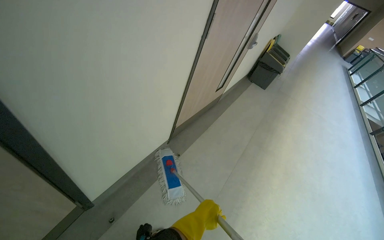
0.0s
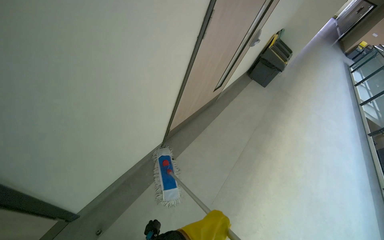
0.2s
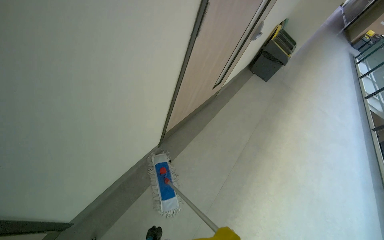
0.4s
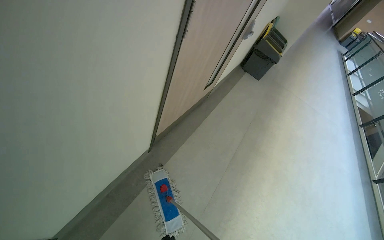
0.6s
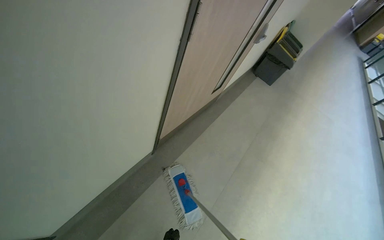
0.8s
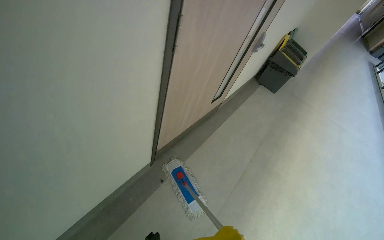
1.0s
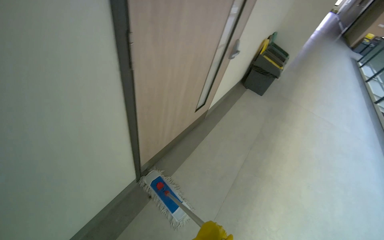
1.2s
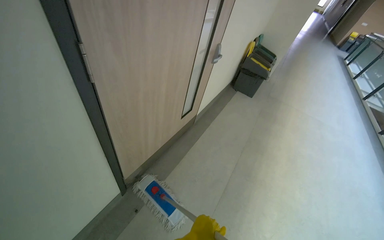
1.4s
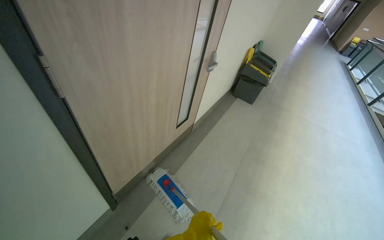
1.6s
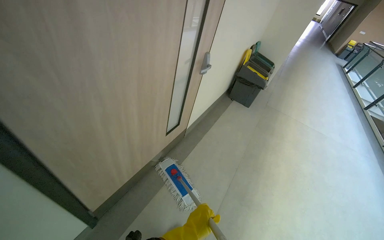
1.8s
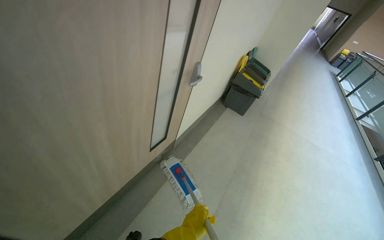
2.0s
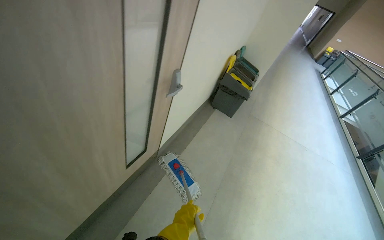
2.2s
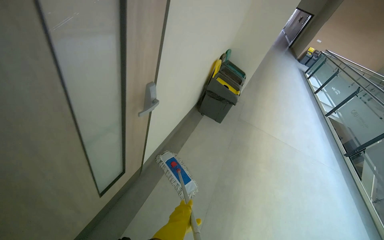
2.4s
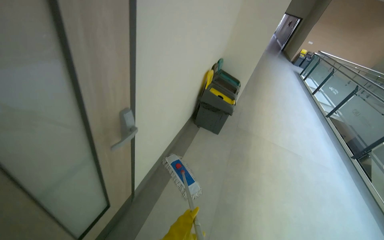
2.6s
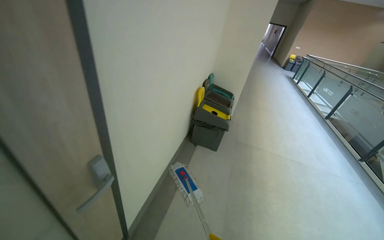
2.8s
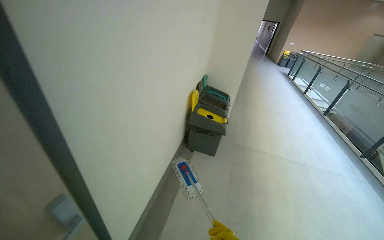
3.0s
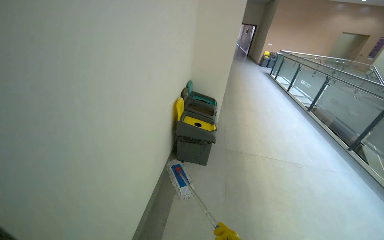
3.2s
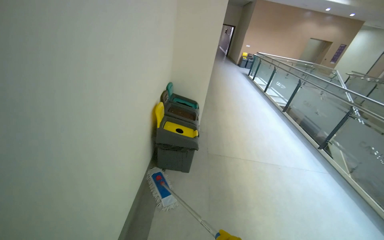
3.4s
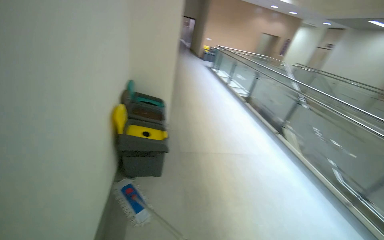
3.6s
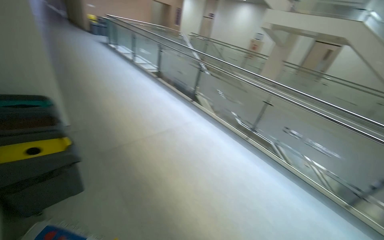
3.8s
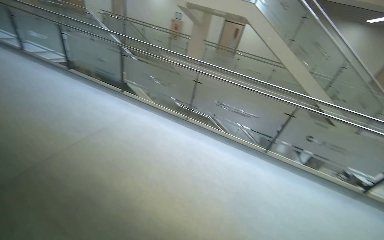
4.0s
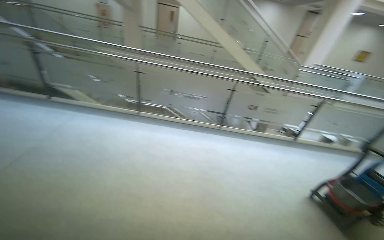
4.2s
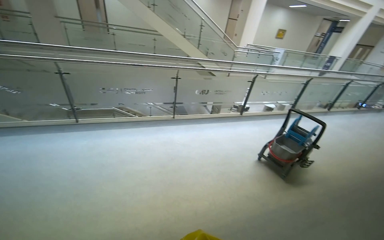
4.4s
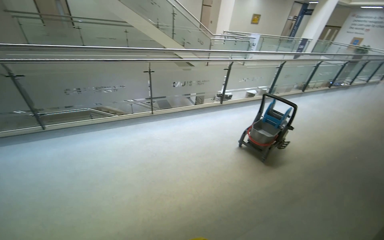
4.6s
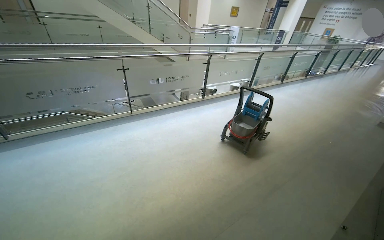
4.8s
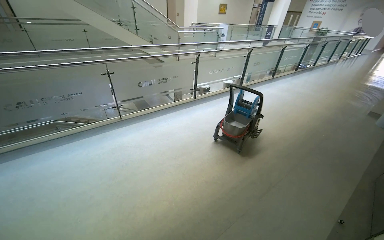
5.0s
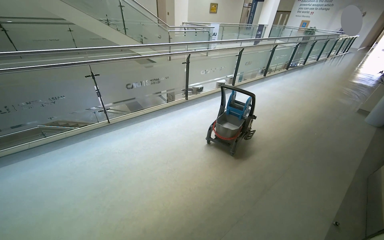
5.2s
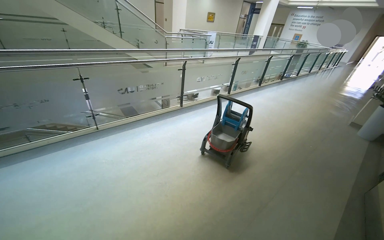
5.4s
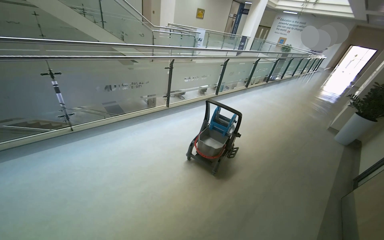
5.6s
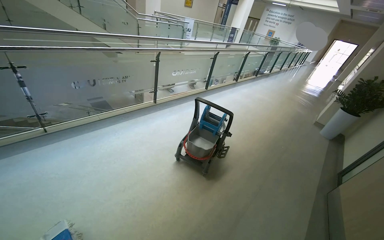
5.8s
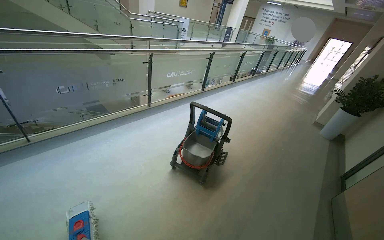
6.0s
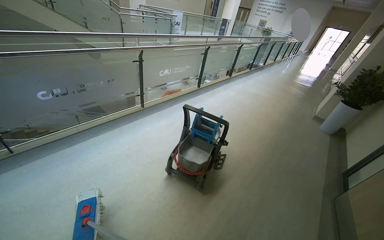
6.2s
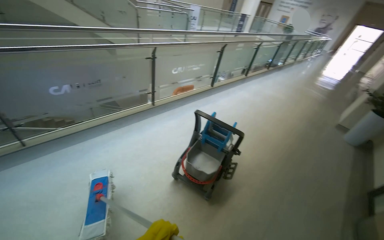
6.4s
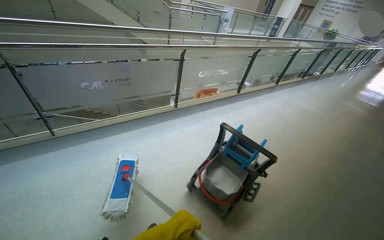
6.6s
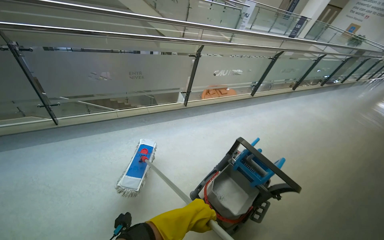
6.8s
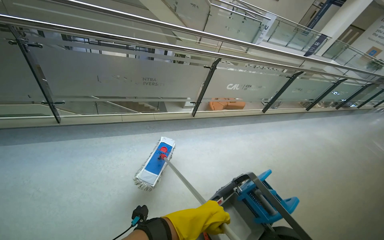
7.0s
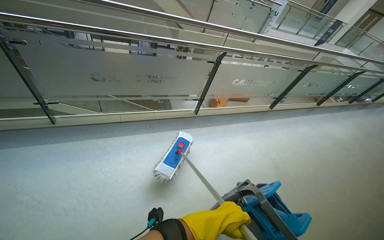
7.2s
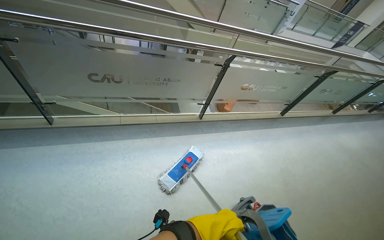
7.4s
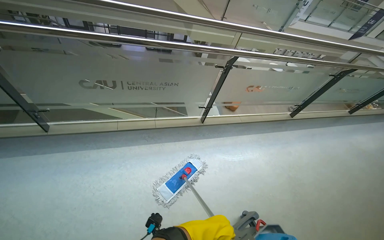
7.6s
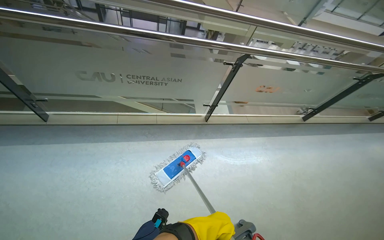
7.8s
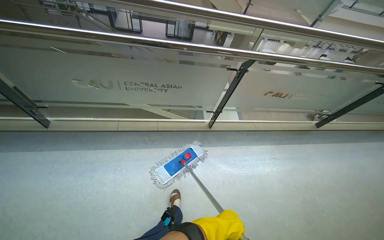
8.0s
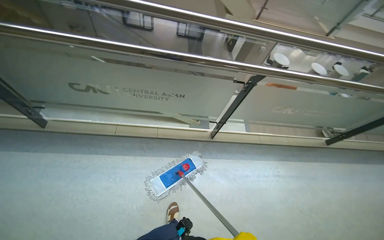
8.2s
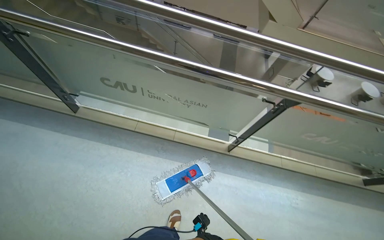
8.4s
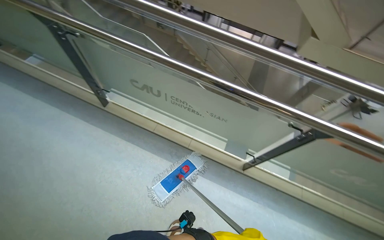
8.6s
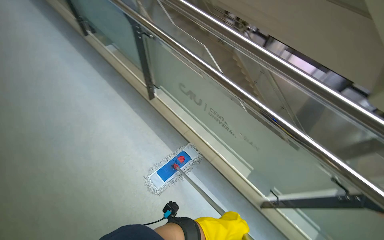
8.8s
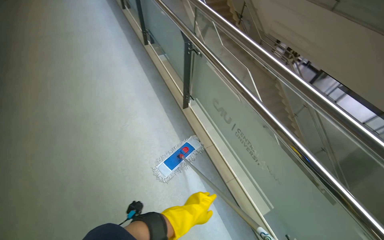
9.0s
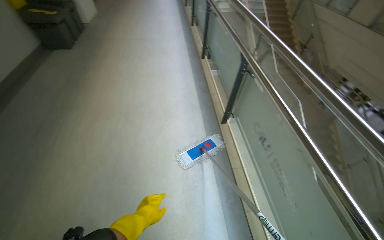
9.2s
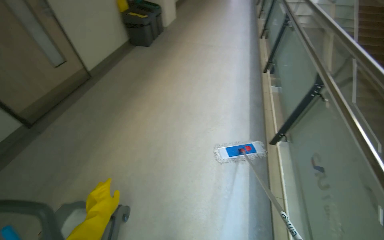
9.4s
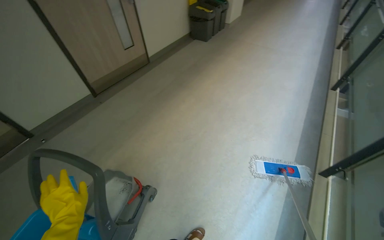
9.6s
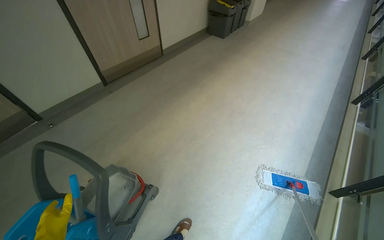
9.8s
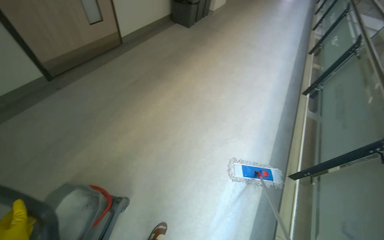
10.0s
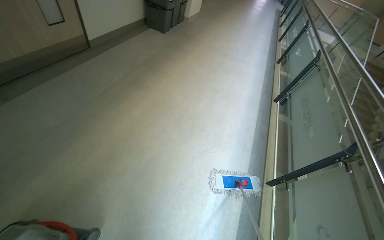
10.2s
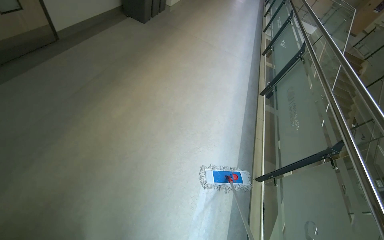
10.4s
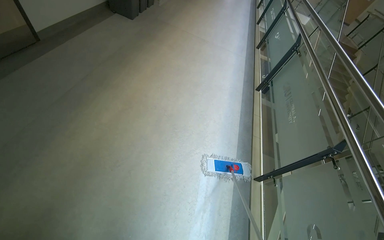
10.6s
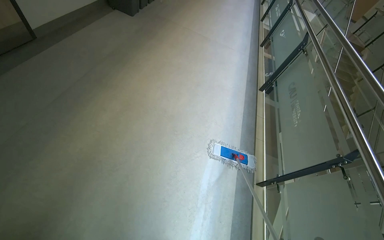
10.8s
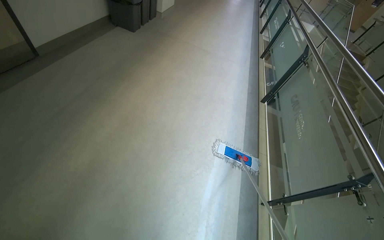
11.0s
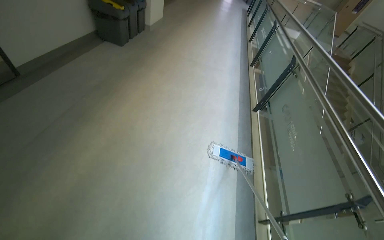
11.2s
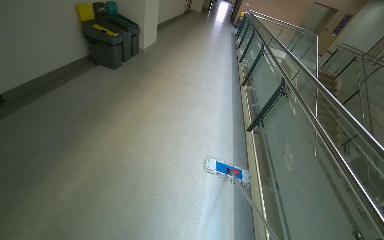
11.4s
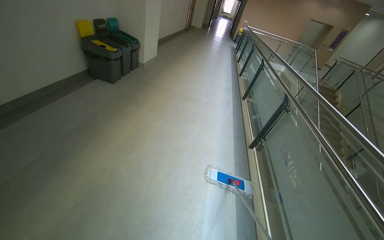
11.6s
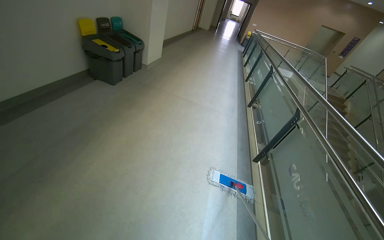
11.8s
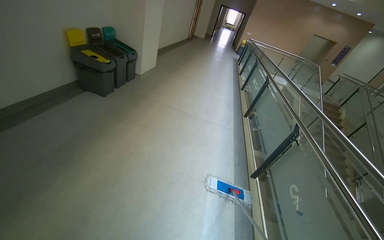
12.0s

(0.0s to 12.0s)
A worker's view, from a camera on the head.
Job: mopping floor.
The whole recording: Mopping hallway floor. The worker mops the hallway floor, periodically wringing out the mop head in the bucket.
0.0s - 1.6s: The wearer moves approximately 80 cm.
1.6s - 3.0s: The head travels approximately 1 m. The head turns to the right by about 15 degrees.
3.0s - 4.4s: The head turns to the right by about 120 degrees. The view tilts about 25 degrees downward.
4.4s - 6.0s: The camera travels some 1 m. The head turns to the right by about 30 degrees.
6.0s - 7.6s: The head travels some 1 m. The head turns to the left by about 30 degrees.
7.6s - 9.0s: The wearer moves approximately 50 cm. The head turns to the left by some 75 degrees.
9.0s - 10.4s: The head rotates roughly 50 degrees to the left.
10.4s - 12.0s: The wearer moves approximately 1 m. The view tips upward by some 15 degrees.

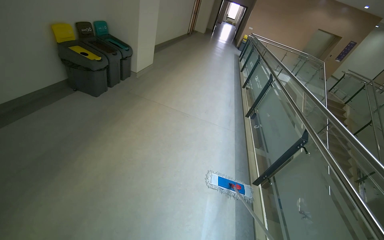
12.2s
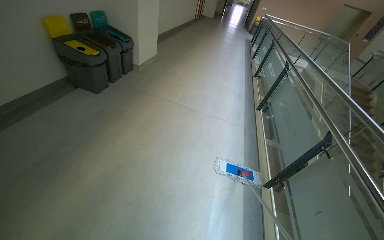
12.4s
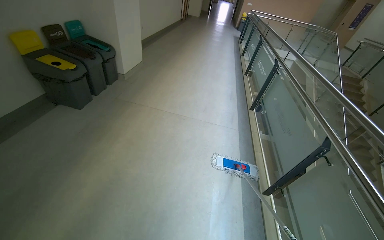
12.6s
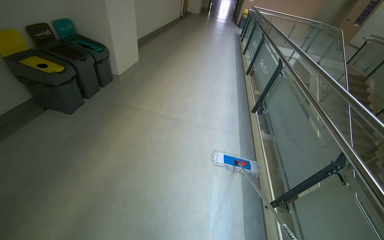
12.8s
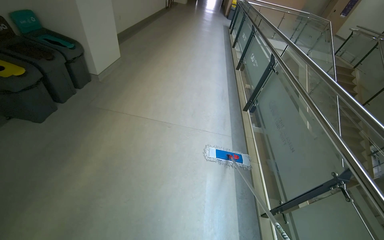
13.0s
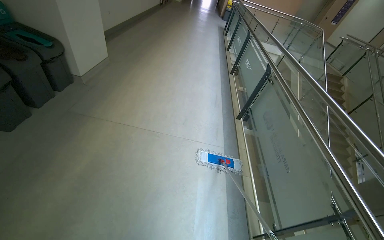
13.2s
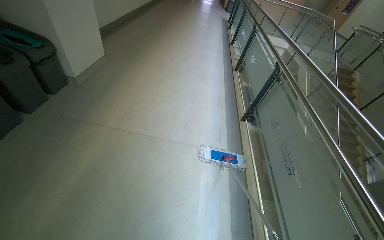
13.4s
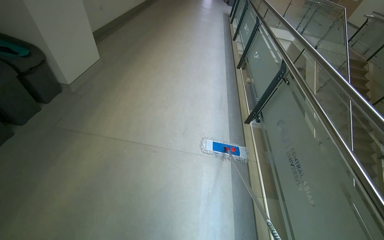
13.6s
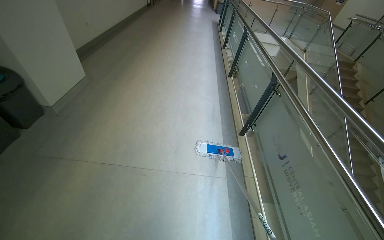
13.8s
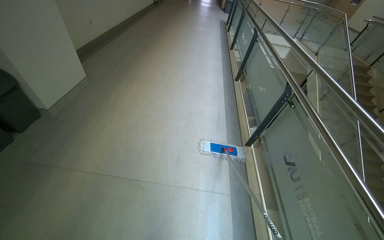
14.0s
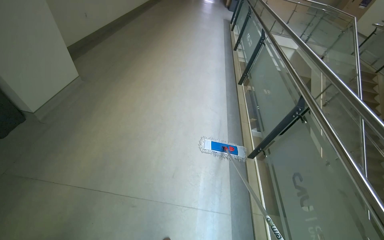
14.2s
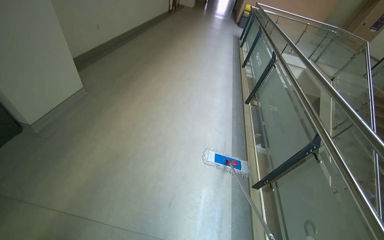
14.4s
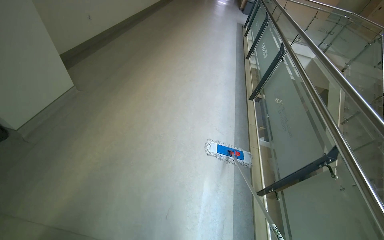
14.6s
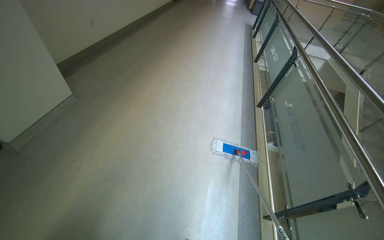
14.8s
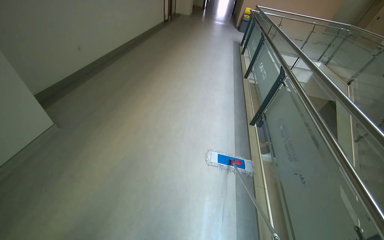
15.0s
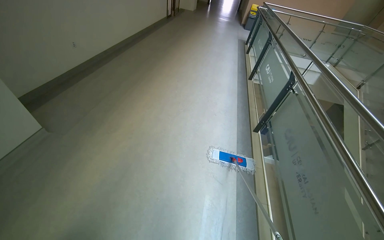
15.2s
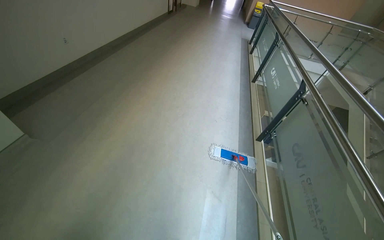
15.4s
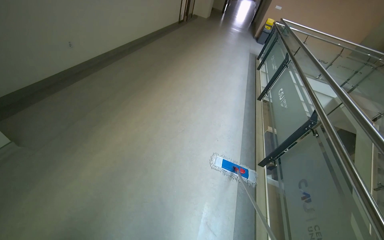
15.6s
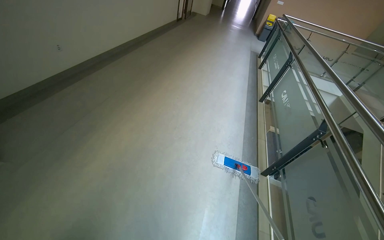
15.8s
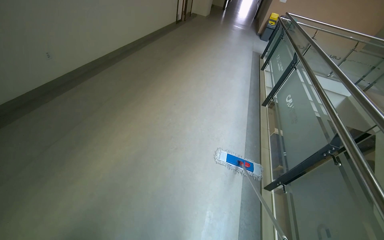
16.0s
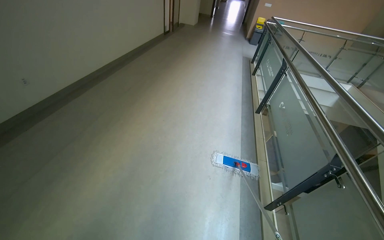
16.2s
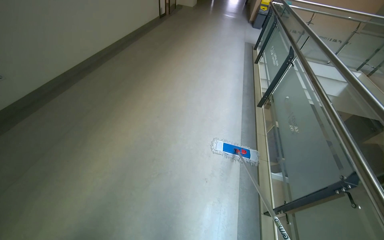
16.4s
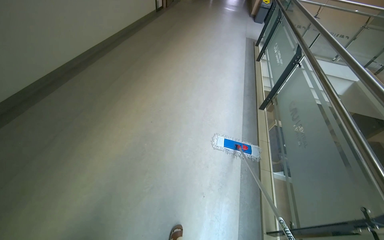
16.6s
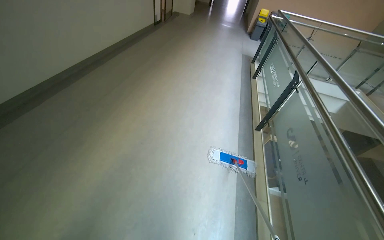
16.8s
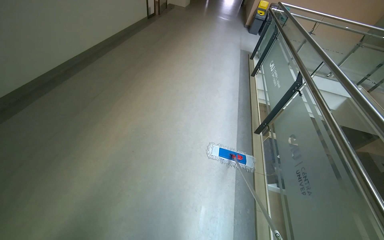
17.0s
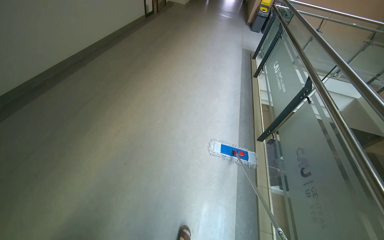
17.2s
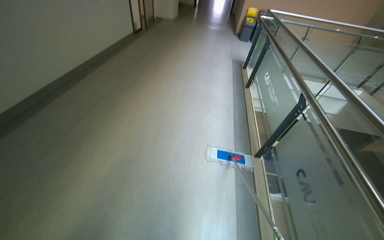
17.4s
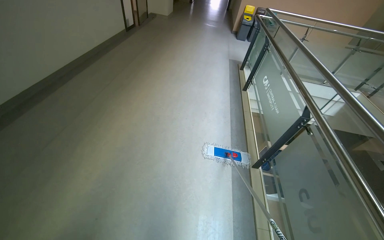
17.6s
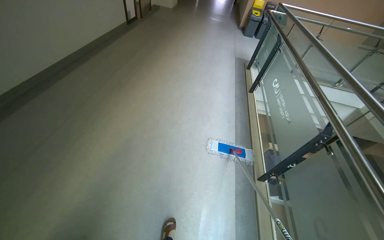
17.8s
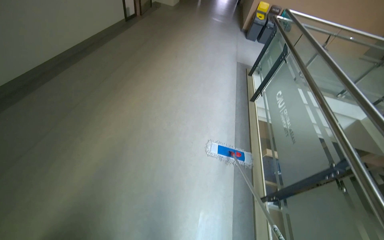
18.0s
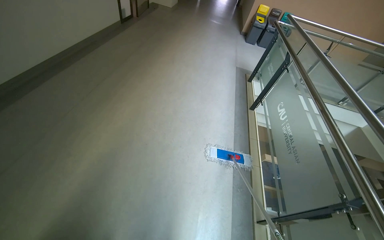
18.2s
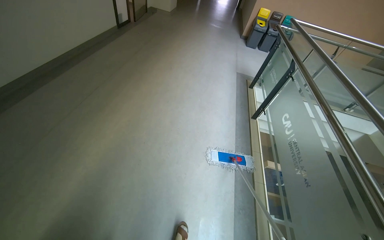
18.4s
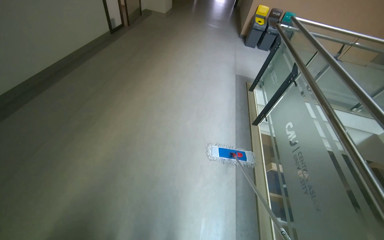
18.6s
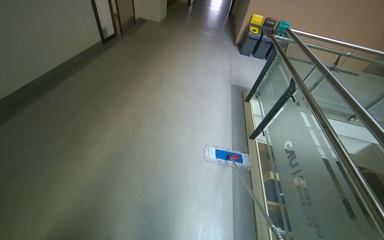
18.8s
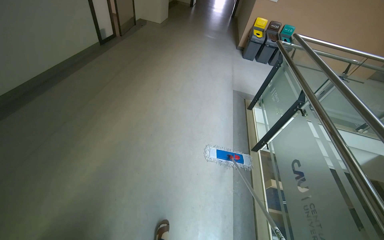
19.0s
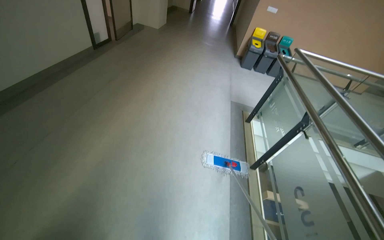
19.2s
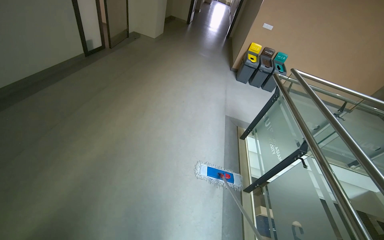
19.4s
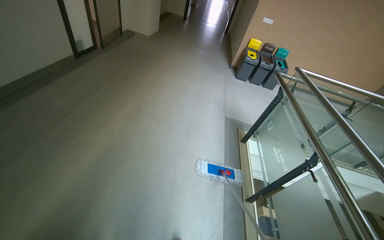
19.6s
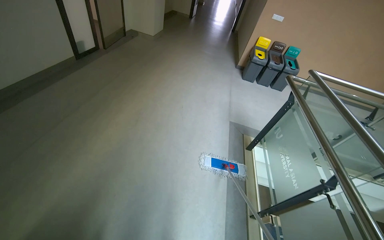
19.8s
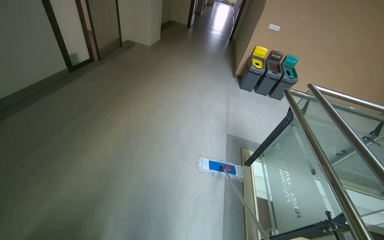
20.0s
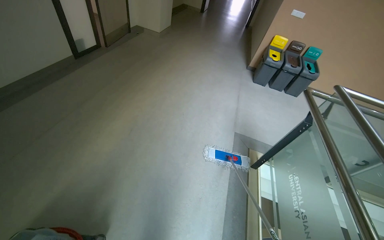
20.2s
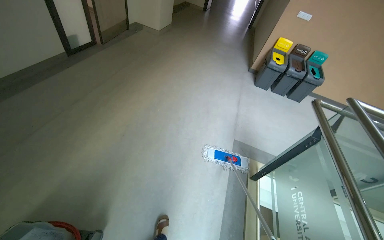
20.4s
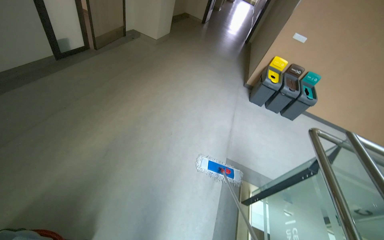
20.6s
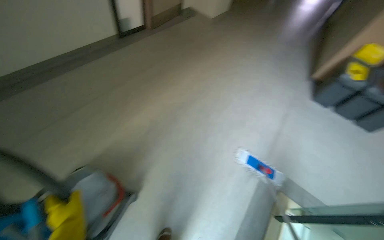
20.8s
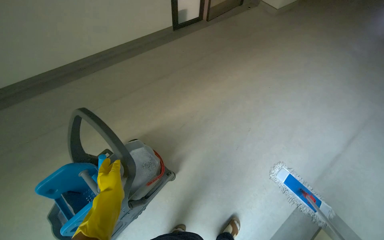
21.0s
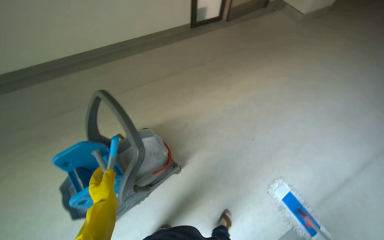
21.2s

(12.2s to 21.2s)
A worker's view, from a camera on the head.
Job: mopping floor.
The whole recording: Mopping hallway floor. The worker mops the hallway floor, periodically wringing out the mop head in the bucket.
12.2s - 13.8s: The camera is carried roughly 1.5 m.
13.8s - 15.2s: The head travels approximately 1.5 m.
15.2s - 16.6s: The camera is carried about 1.5 m.
16.6s - 18.2s: The camera is carried approximately 90 cm.
18.2s - 19.8s: The wearer moves about 1.5 m.
19.8s - 21.2s: The wearer moves about 80 cm. The head rotates approximately 40 degrees to the left.
